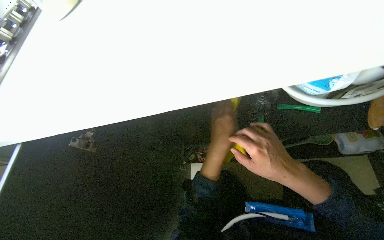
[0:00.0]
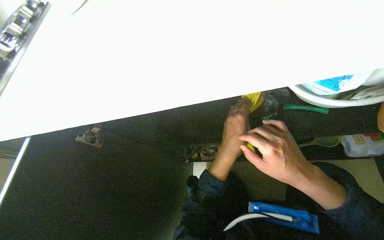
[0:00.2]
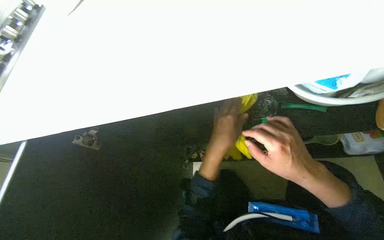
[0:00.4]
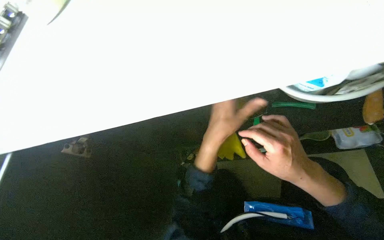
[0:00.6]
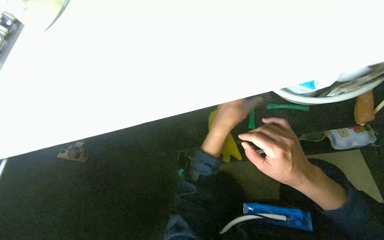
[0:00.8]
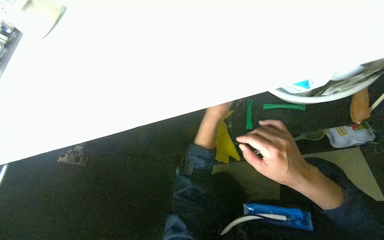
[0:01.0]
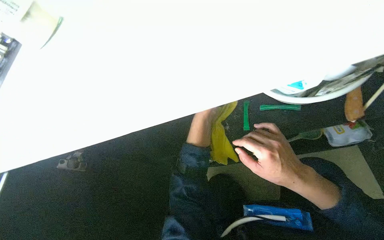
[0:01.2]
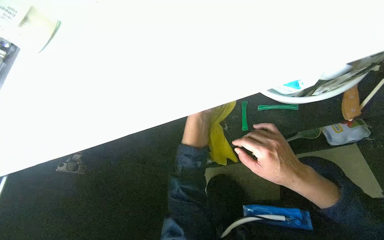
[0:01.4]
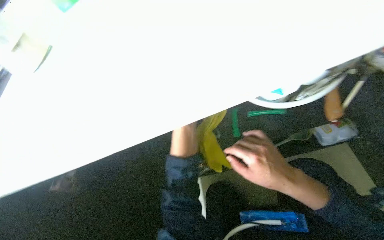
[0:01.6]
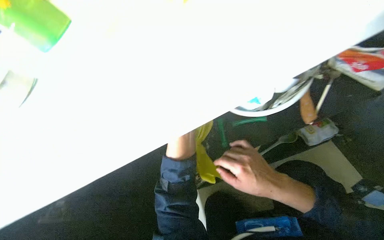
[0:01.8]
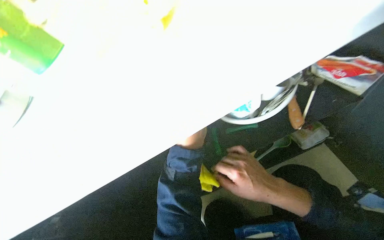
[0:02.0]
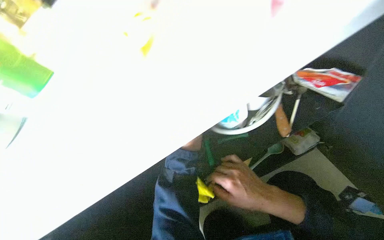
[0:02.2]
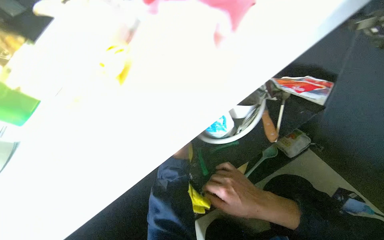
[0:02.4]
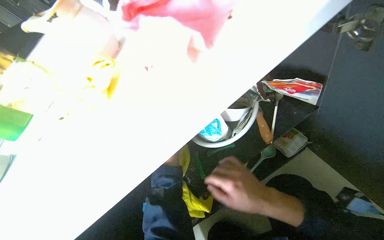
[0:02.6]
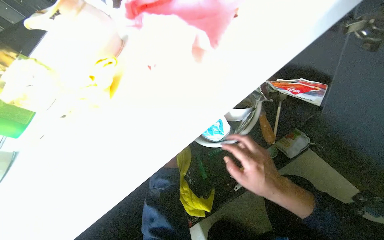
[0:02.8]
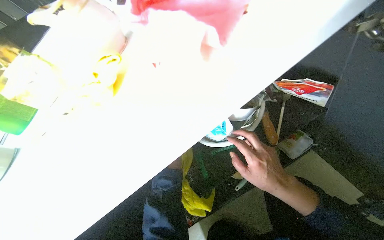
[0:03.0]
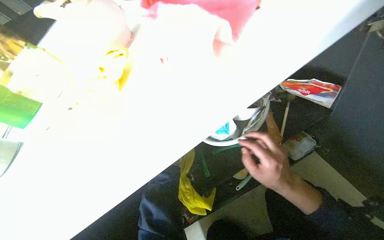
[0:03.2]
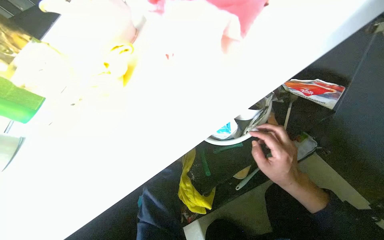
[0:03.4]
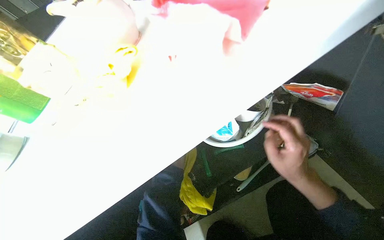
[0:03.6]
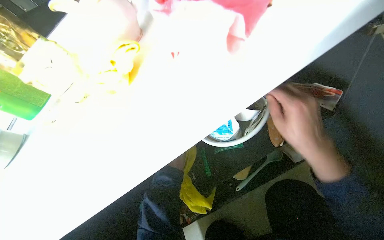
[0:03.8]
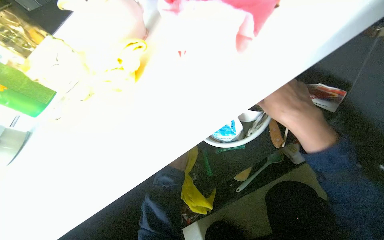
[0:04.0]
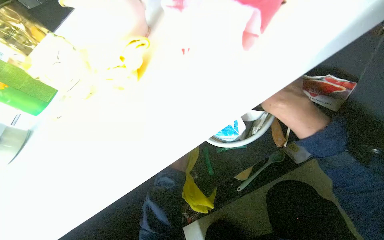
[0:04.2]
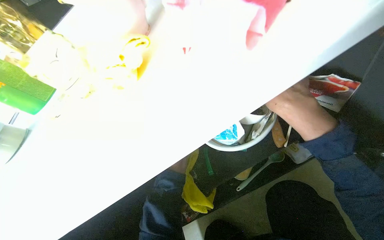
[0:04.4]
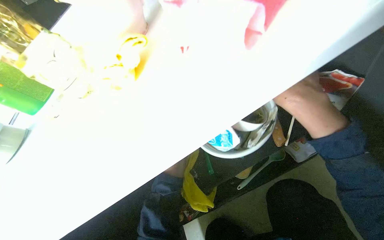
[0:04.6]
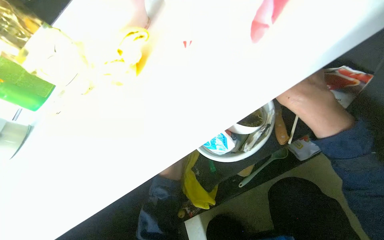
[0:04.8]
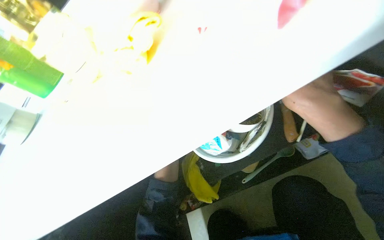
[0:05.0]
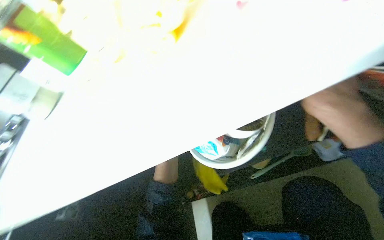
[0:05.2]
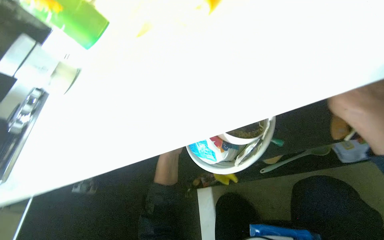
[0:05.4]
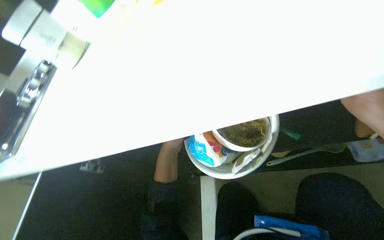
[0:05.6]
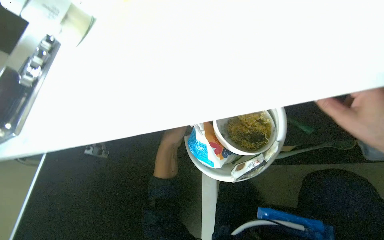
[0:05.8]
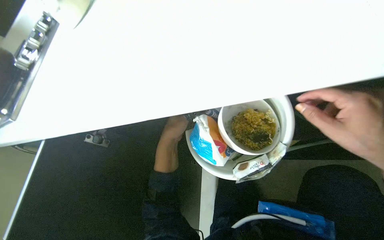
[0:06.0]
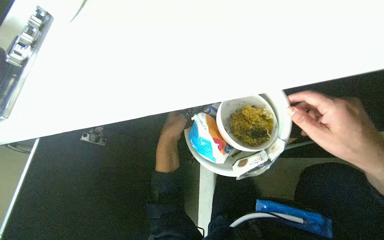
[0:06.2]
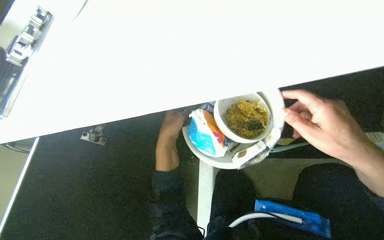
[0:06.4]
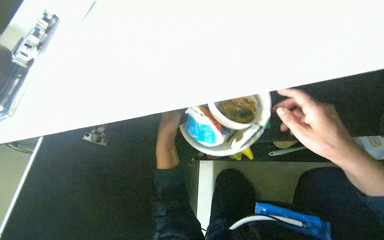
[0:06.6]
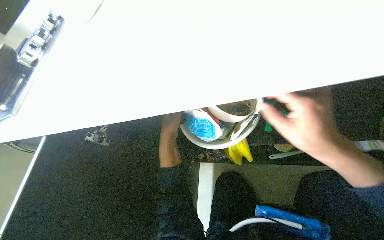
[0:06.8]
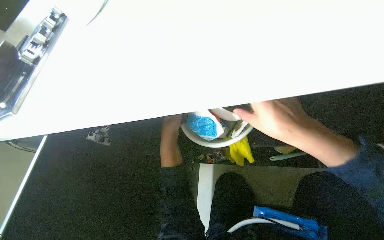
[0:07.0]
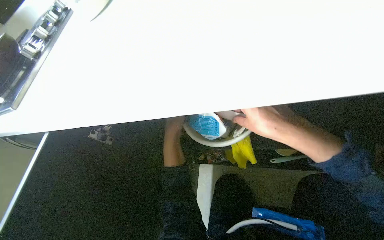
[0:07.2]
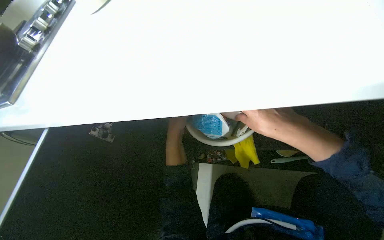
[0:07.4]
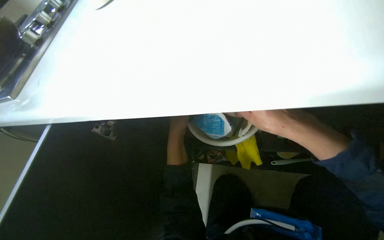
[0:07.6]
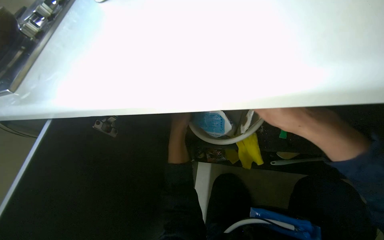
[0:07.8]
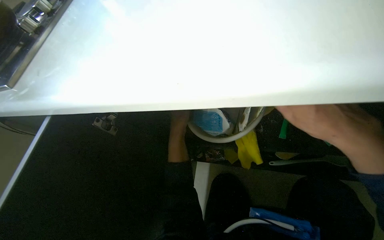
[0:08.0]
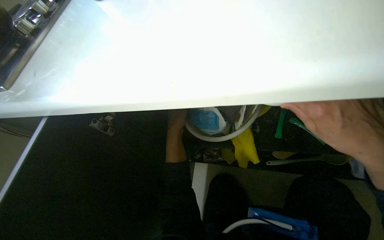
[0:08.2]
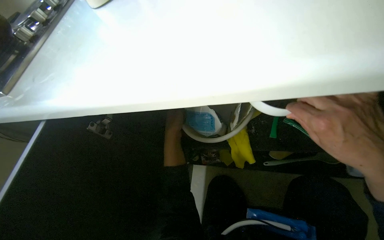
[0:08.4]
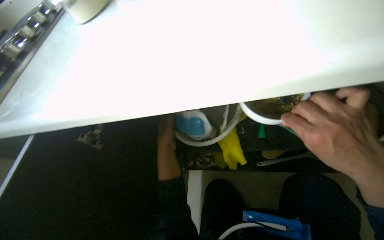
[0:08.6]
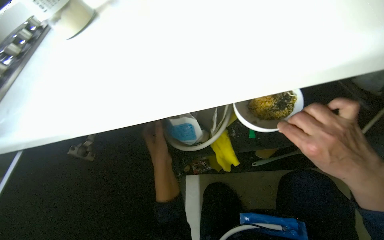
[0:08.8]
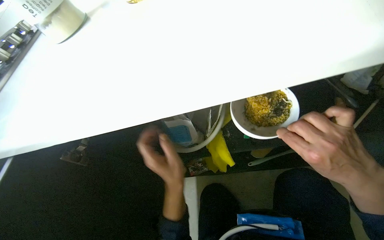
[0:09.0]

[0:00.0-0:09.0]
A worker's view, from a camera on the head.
Job: cleaning kitchen.
The whole recording: Organizing items in cabinet. The worker takes various items out of the cabinet and places them on the counter.
0:00.0 to 0:01.6: The left hand travels farther from the camera by some 15 cm.
0:01.6 to 0:03.0: The wearer looks about 15 degrees further upward.
0:03.0 to 0:04.4: The right hand travels up the picture by about 20 cm.
0:04.4 to 0:06.0: The head turns to the left by some 25 degrees. The view tilts some 25 degrees downward.
0:07.6 to 0:09.0: The left hand travels nearer to the camera by roughly 15 cm. The right hand travels nearer to the camera, down the picture and to the right by some 20 cm.

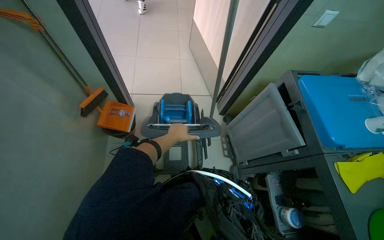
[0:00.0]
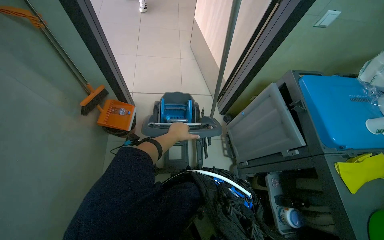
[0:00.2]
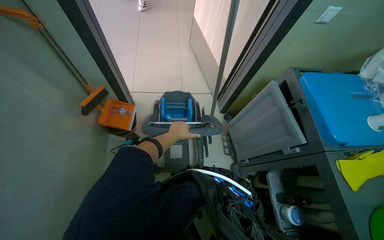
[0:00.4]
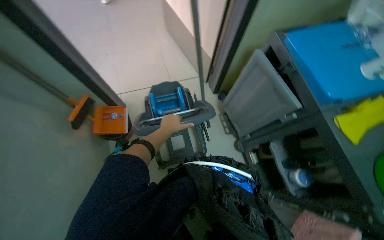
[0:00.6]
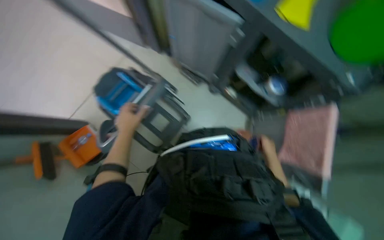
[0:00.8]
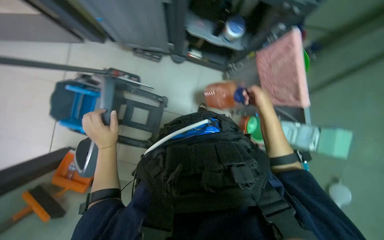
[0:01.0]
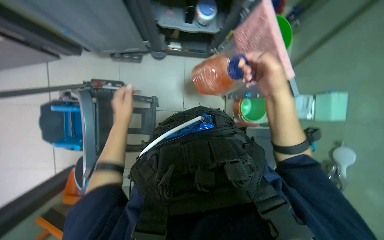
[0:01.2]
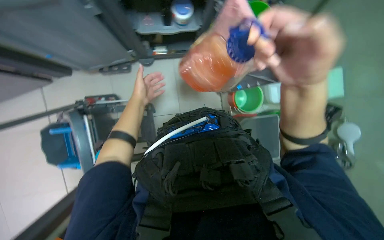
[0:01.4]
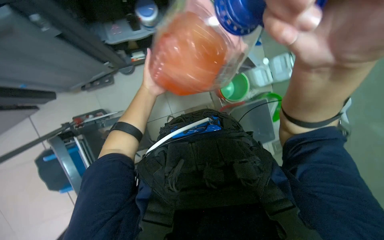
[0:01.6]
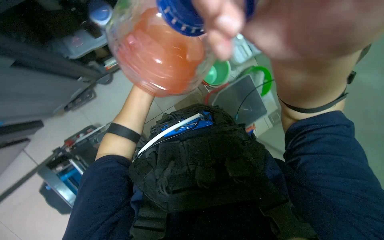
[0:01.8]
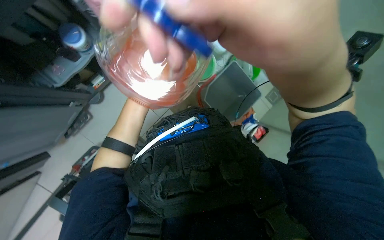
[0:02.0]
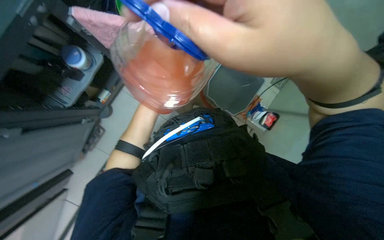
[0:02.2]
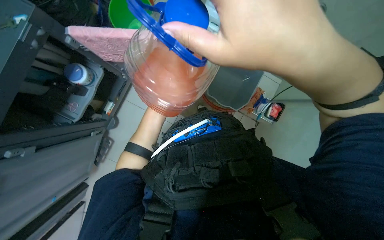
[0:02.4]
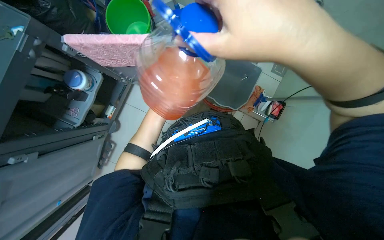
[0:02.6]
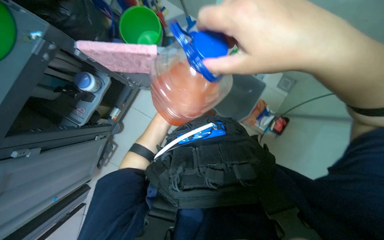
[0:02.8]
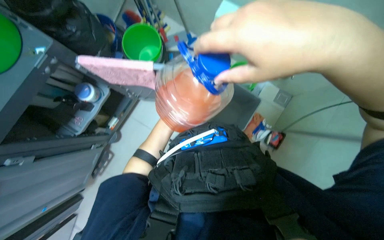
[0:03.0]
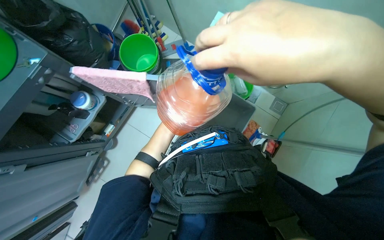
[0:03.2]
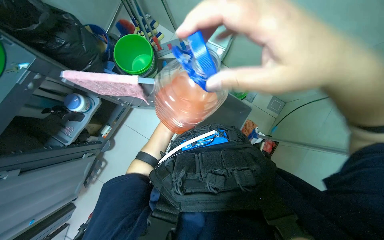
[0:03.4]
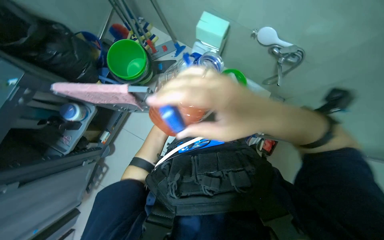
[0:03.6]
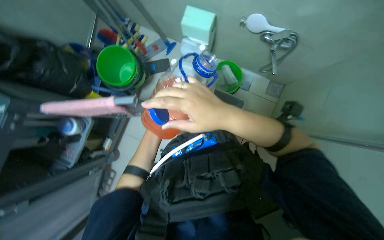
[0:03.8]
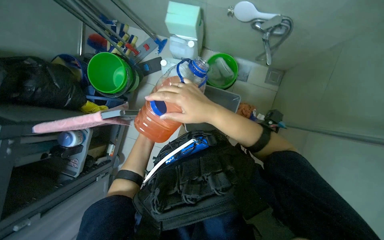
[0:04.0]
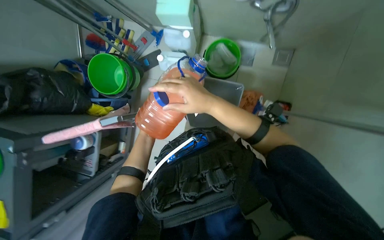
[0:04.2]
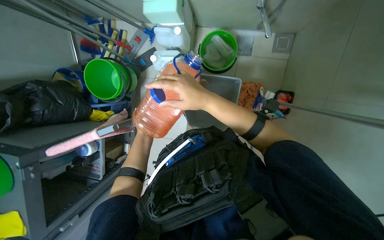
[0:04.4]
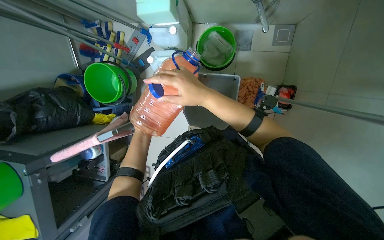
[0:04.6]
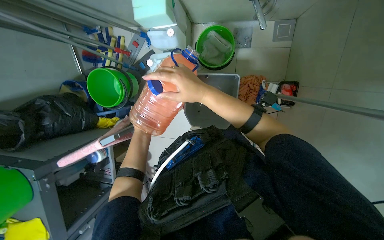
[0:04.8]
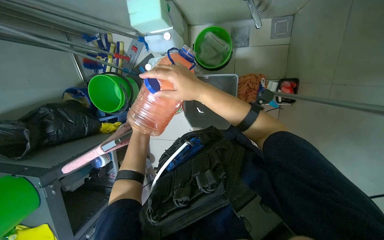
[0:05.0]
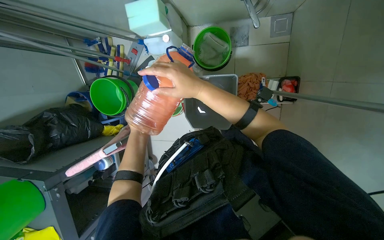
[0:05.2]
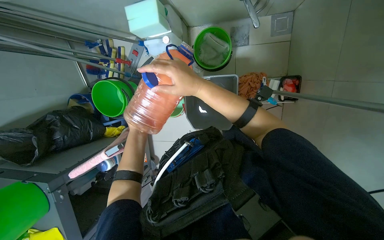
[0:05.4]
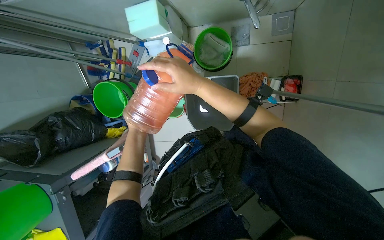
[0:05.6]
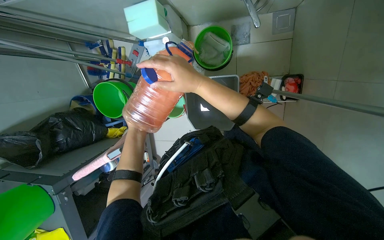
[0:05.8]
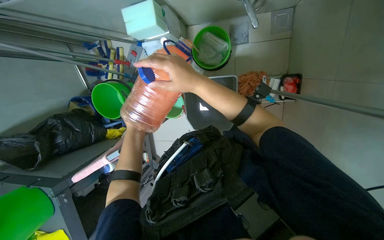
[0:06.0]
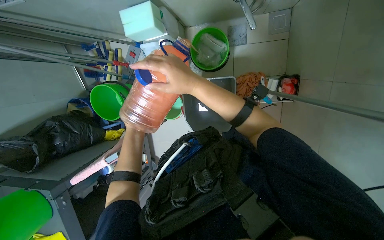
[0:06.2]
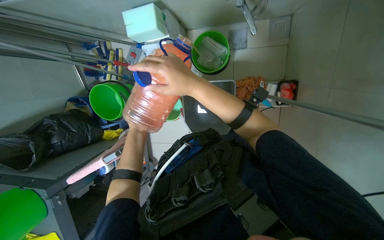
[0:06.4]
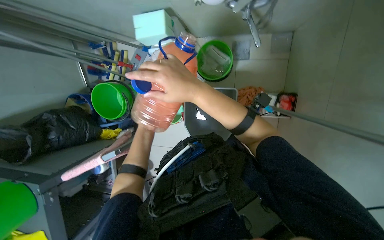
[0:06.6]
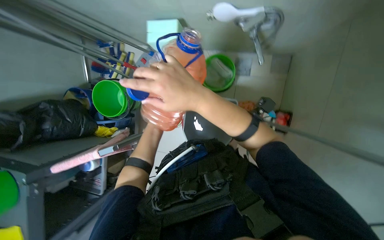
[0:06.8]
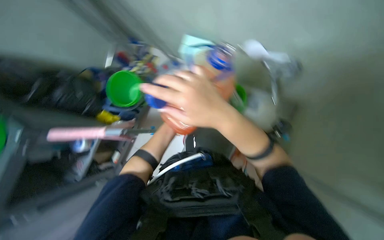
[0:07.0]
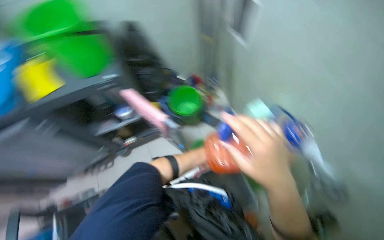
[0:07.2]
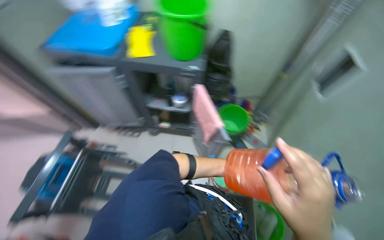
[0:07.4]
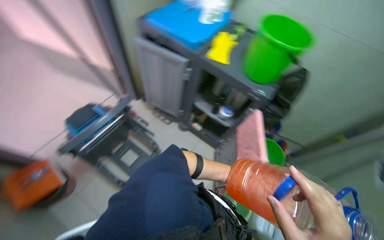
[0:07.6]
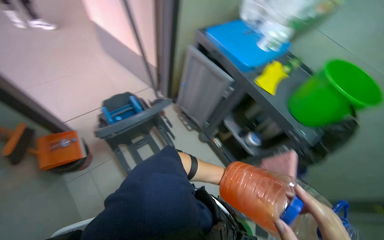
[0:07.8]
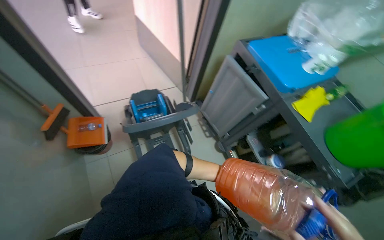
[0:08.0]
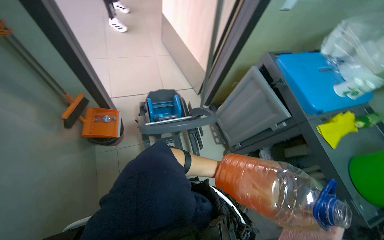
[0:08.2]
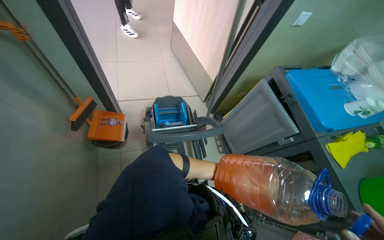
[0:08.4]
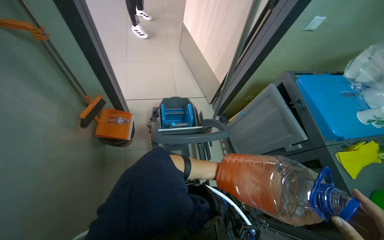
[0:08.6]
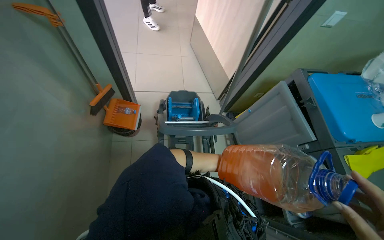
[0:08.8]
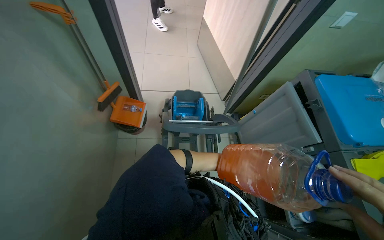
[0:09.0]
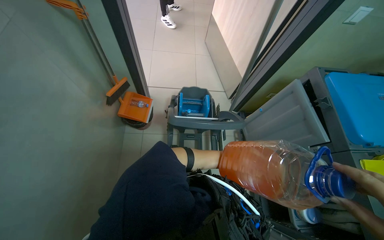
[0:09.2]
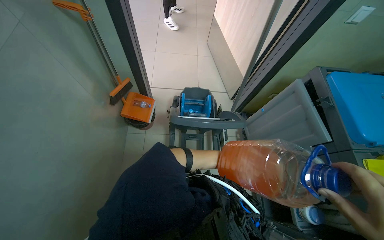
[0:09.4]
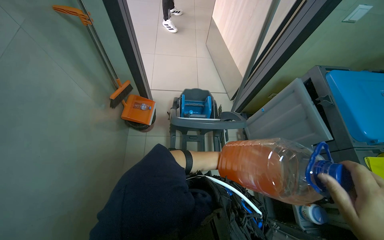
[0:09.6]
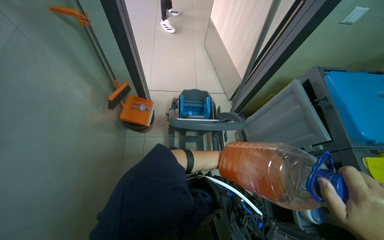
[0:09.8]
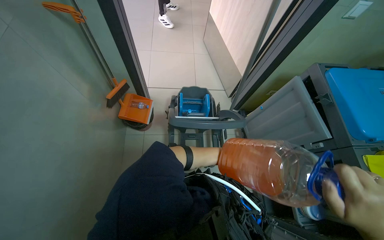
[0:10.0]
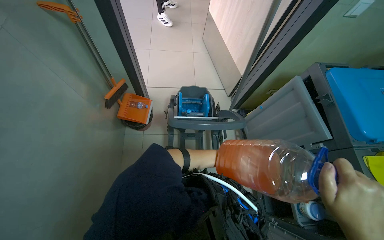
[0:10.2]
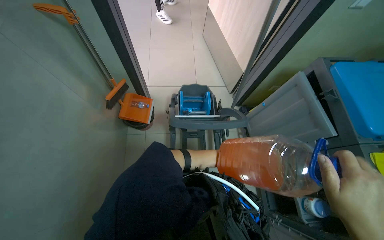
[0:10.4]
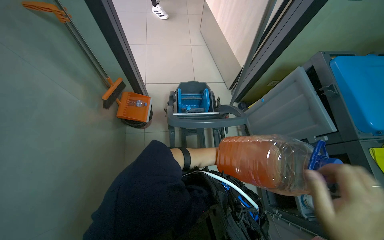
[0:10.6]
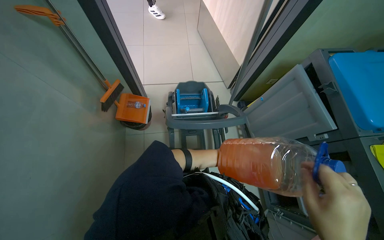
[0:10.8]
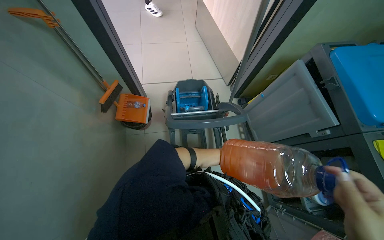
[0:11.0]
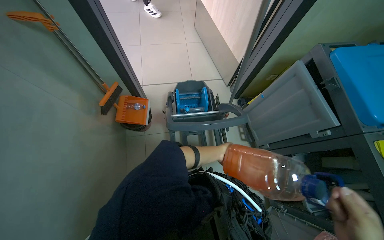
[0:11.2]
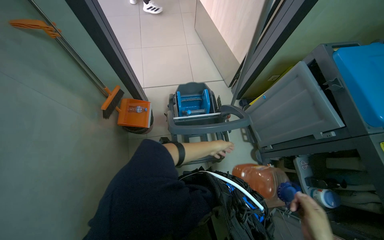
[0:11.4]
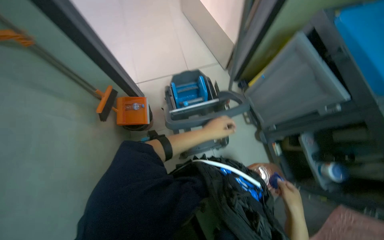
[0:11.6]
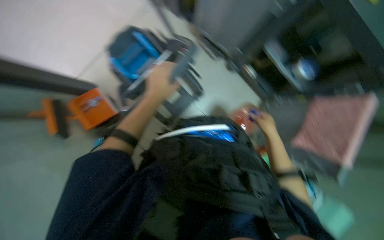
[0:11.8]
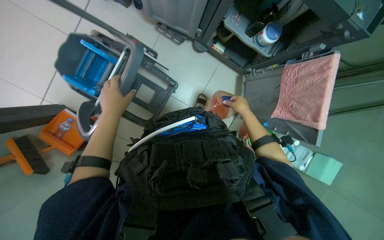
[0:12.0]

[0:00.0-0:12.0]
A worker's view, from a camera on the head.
Job: preparing cleaning supplies.
The whole recording: Preparing cleaning equipment. The worker pours cleaning solution into a container and adjusts the mop handle on the cleaning cart.
0:00.0 to 0:01.6: The head turns to the right by roughly 105 degrees. The view tips downward by about 35 degrees.
0:01.6 to 0:03.0: Everything in view rotates some 40 degrees counterclockwise.
0:03.0 to 0:04.4: The scene rotates counterclockwise by some 30 degrees.
0:04.4 to 0:06.0: The left hand is displaced nearer to the camera by roughly 15 cm.
0:06.0 to 0:07.6: The head rotates approximately 125 degrees to the left. The view tilts approximately 35 degrees upward.
0:07.6 to 0:09.0: The head rotates roughly 55 degrees to the left.
0:10.4 to 0:12.0: The camera pitches downward, by roughly 30 degrees. The scene turns roughly 60 degrees counterclockwise in the picture.
